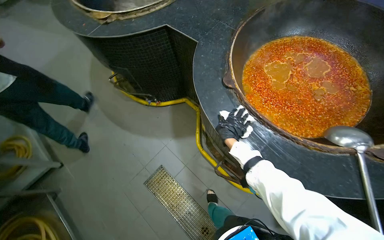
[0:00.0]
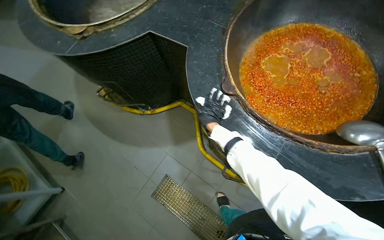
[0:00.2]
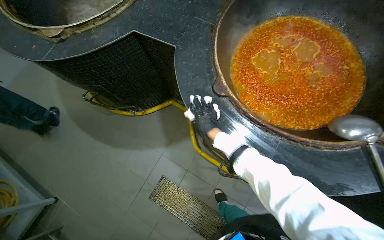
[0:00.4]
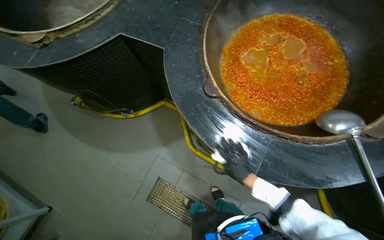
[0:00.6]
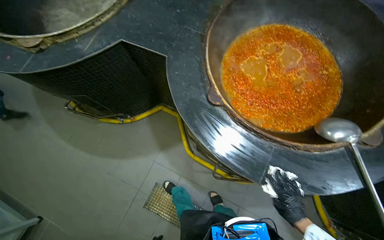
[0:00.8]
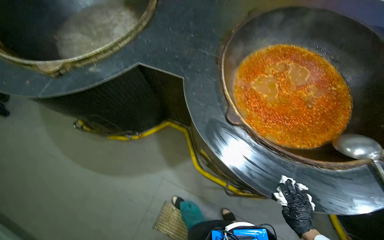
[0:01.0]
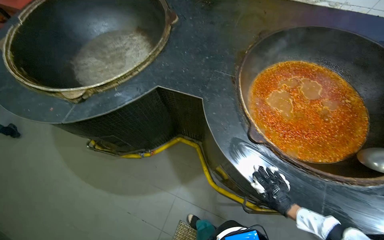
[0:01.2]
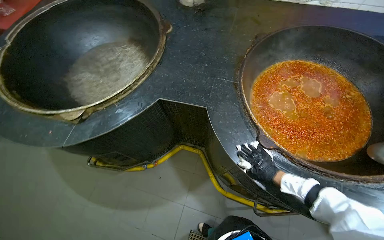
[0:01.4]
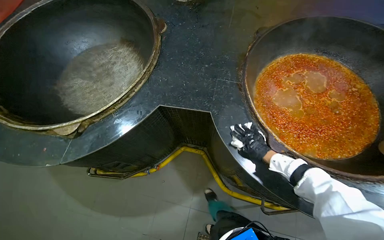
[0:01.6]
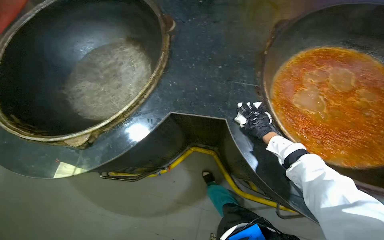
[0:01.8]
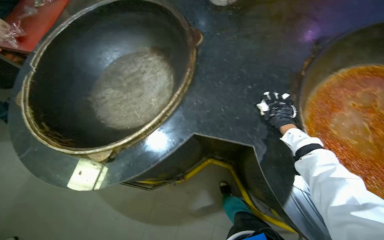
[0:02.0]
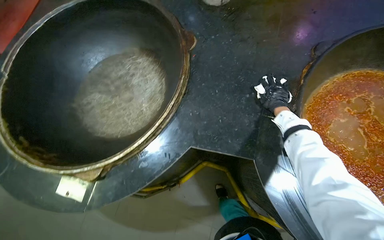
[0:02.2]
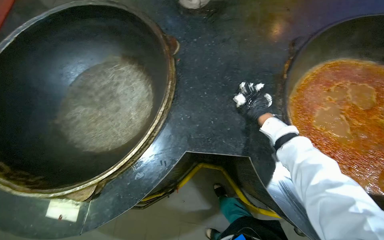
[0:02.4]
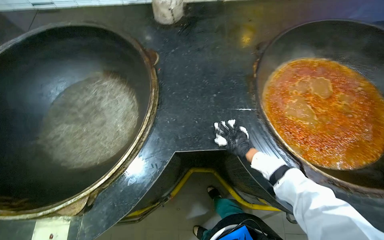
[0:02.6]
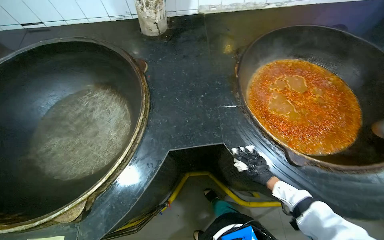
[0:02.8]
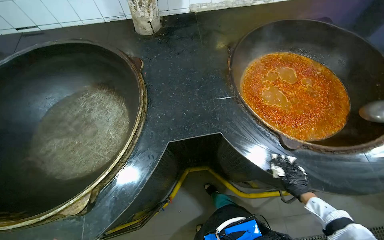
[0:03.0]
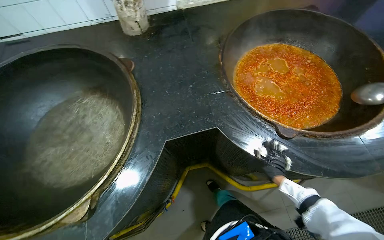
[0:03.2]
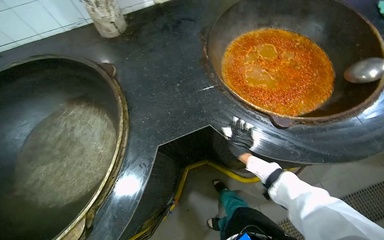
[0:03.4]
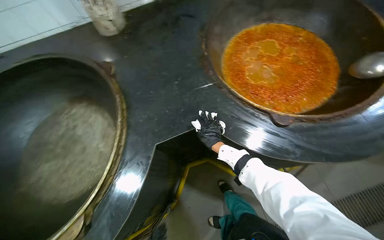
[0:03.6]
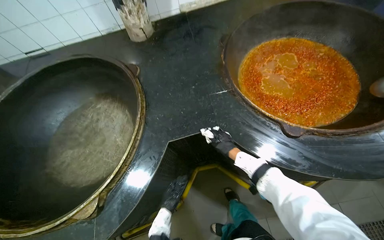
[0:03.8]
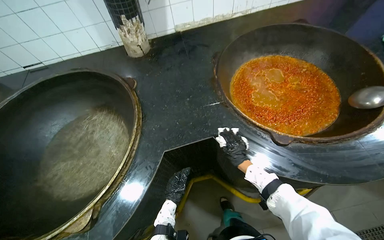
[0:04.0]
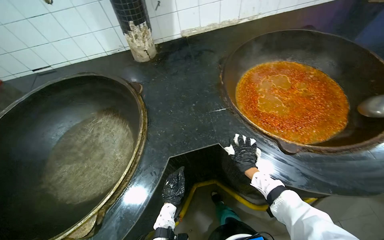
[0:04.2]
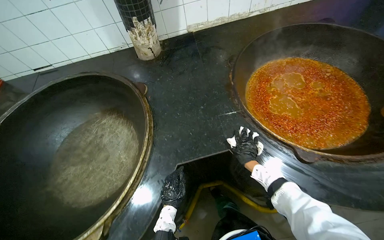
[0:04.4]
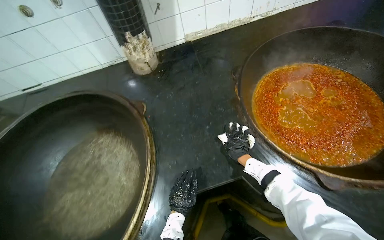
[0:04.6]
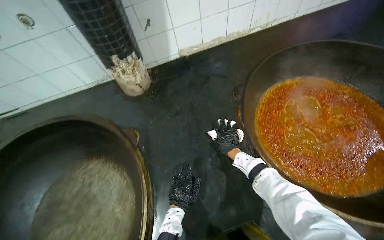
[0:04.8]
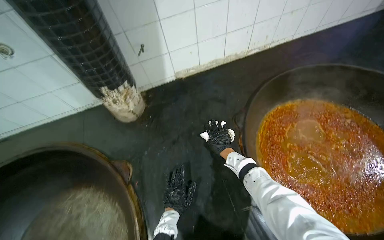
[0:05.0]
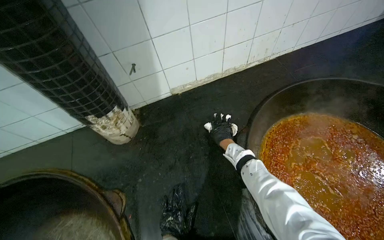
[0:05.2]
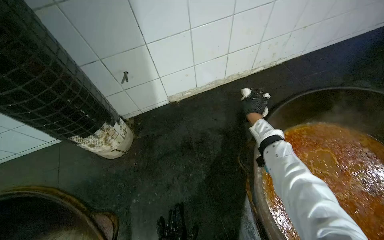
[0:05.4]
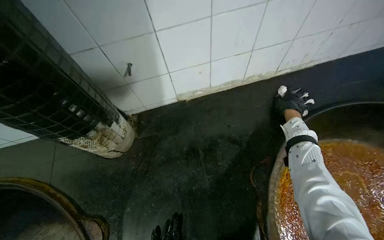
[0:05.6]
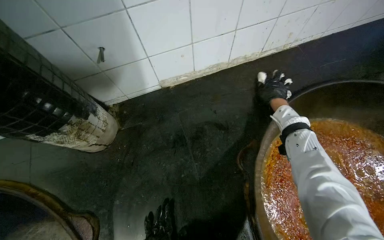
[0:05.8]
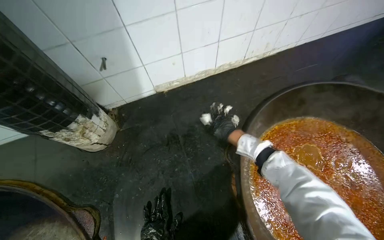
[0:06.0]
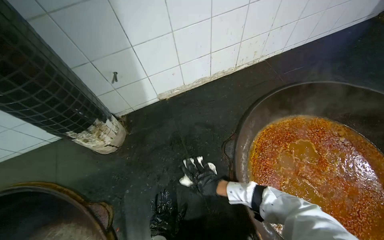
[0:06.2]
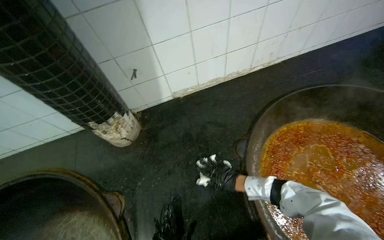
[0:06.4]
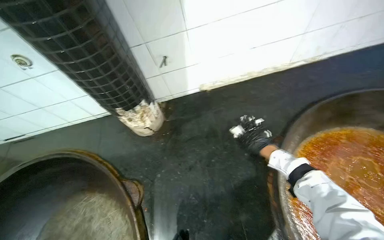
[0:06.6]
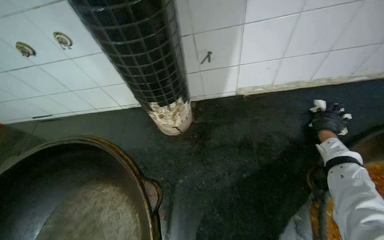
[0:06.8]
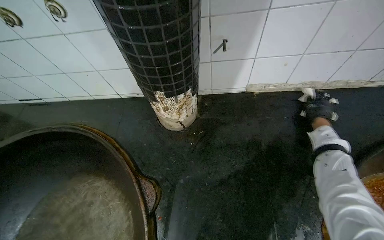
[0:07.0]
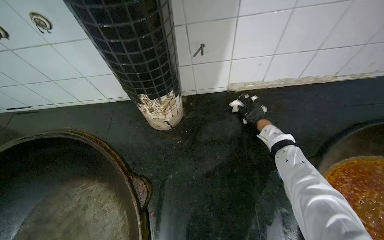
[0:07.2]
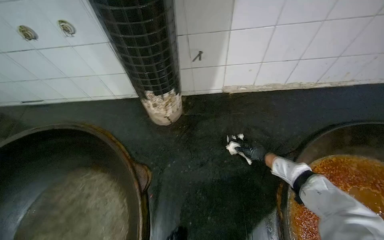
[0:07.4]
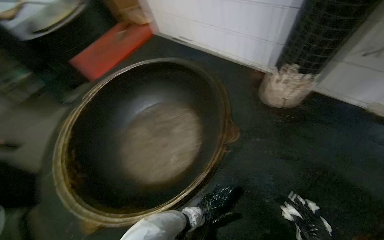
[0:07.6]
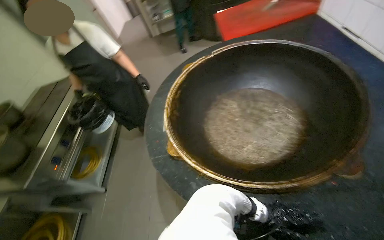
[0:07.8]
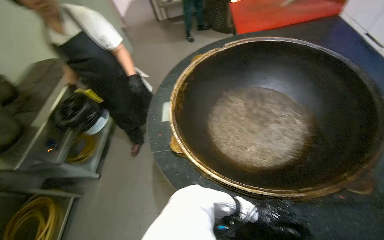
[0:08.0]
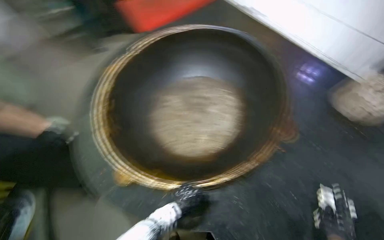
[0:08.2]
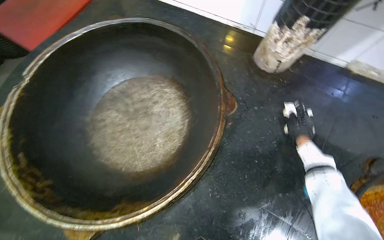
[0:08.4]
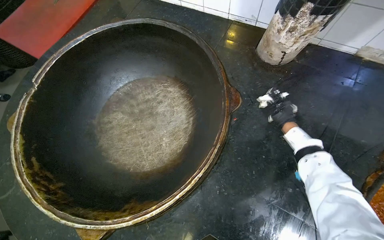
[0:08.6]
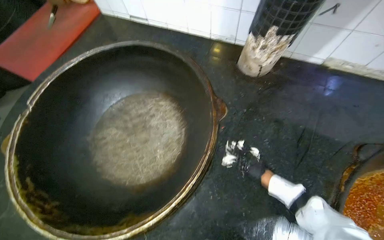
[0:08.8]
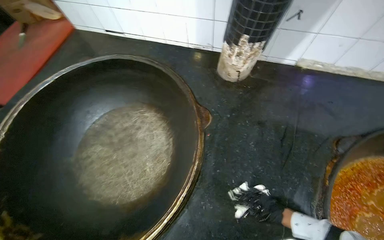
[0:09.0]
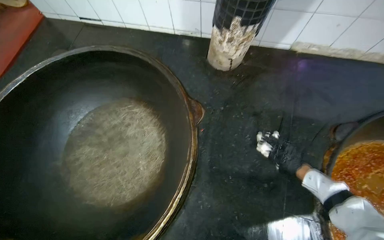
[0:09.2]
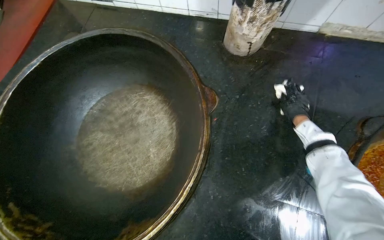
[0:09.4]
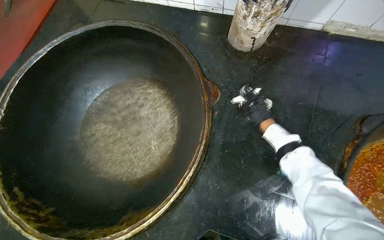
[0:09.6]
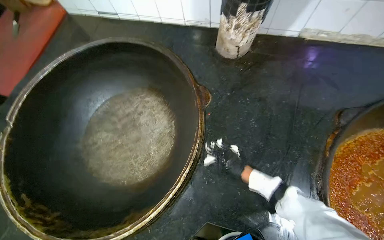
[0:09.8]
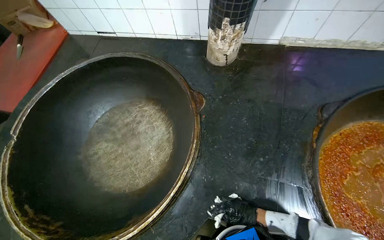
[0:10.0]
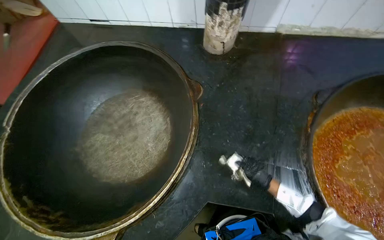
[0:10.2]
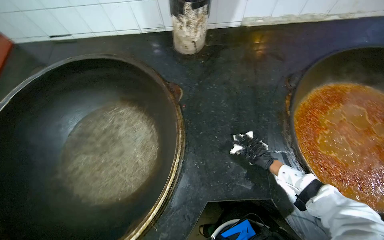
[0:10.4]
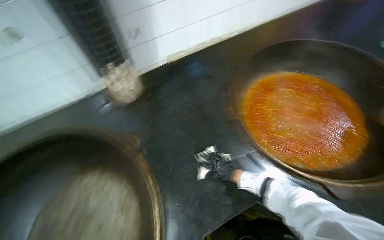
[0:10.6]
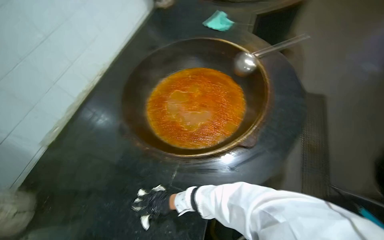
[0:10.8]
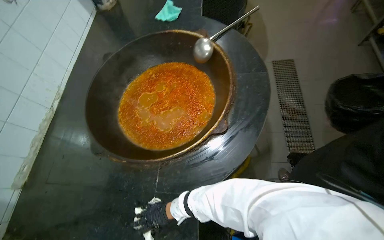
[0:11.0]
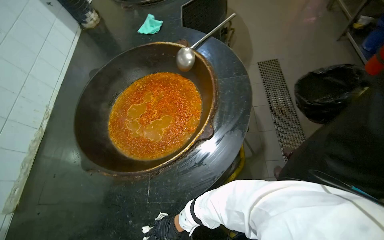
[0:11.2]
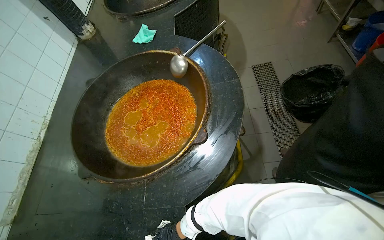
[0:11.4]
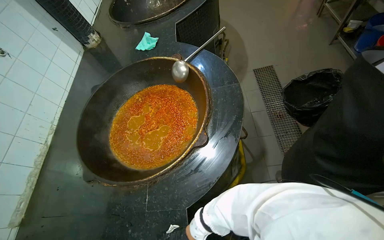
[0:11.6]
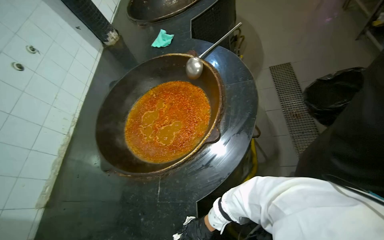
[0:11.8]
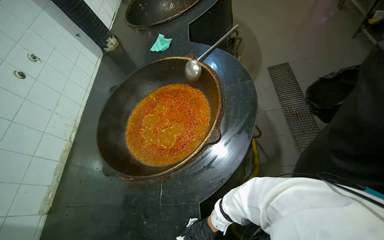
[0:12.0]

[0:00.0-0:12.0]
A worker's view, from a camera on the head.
Job: cleaning kitchen.
The whole recording: Wiping cooking area around pots. The worker wipes the cooking surface around the large pots with a cloth.
0:00.0 to 0:01.6: The camera travels some 50 cm. The wearer's head swings roughly 30 degrees to the right.
0:01.6 to 0:03.0: The right hand shifts approximately 10 cm down the picture.
0:03.0 to 0:04.4: The right hand moves to the left, up the picture and farther from the camera, some 25 cm.
0:04.4 to 0:06.0: The camera travels approximately 70 cm.
0:06.0 to 0:07.6: The wearer's head swings about 50 degrees to the left.
0:10.4 to 0:12.0: The scene rotates counterclockwise by approximately 50 degrees.

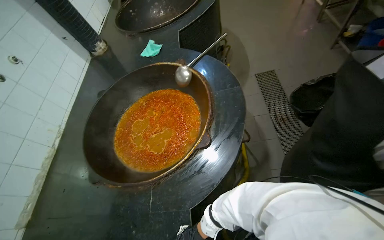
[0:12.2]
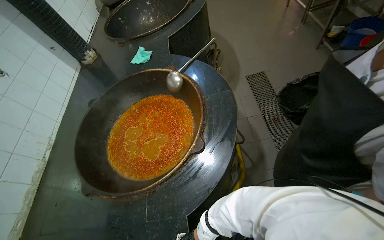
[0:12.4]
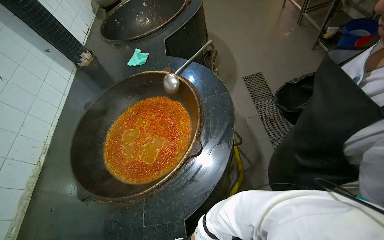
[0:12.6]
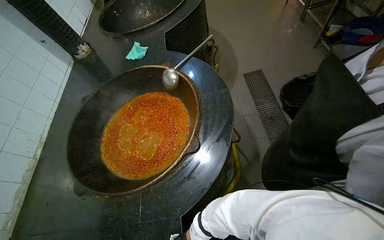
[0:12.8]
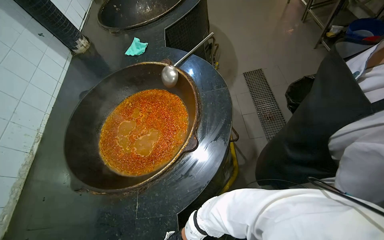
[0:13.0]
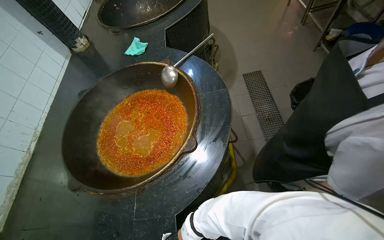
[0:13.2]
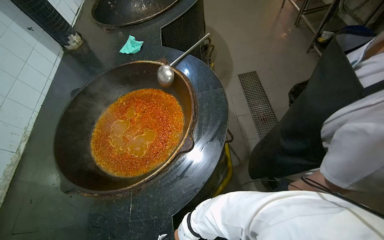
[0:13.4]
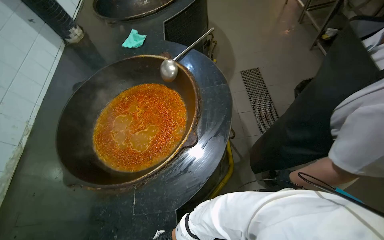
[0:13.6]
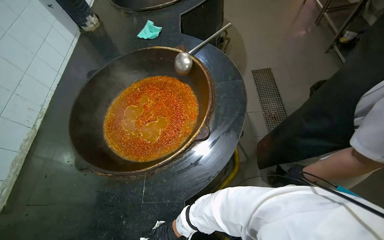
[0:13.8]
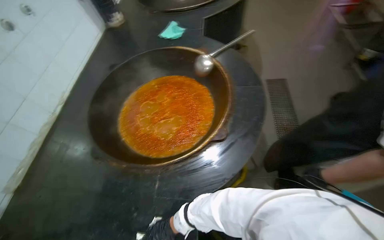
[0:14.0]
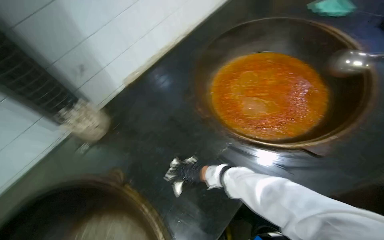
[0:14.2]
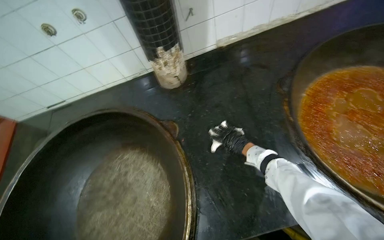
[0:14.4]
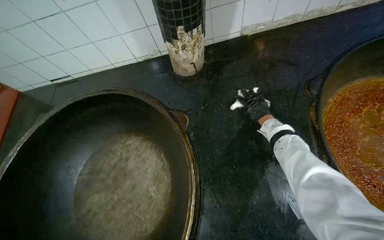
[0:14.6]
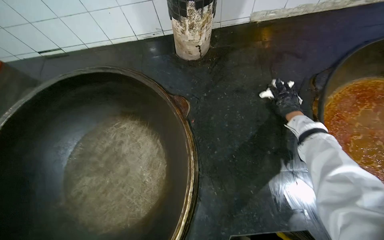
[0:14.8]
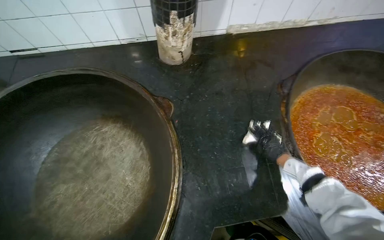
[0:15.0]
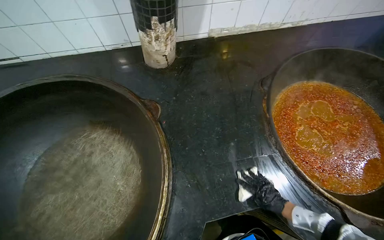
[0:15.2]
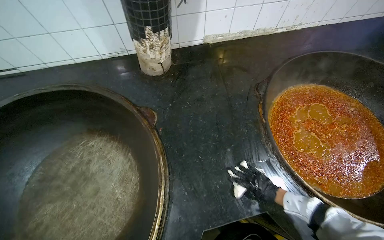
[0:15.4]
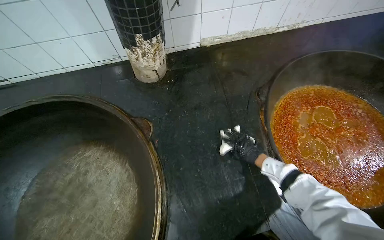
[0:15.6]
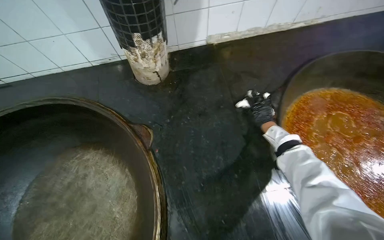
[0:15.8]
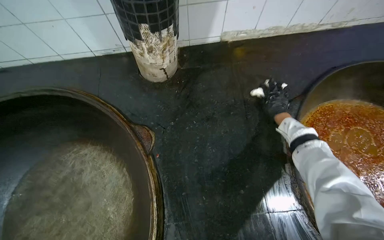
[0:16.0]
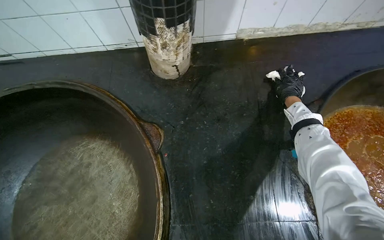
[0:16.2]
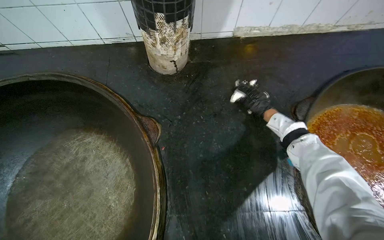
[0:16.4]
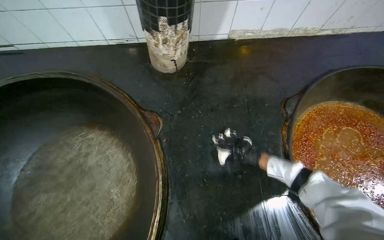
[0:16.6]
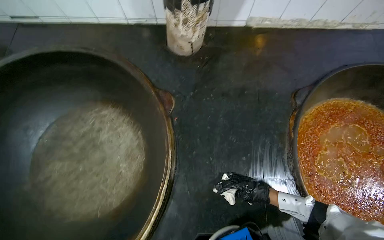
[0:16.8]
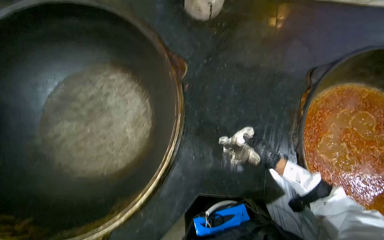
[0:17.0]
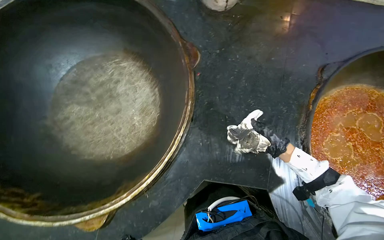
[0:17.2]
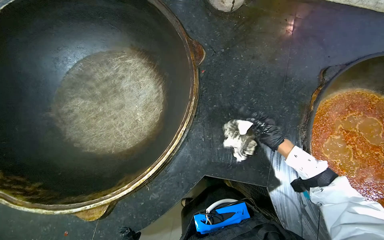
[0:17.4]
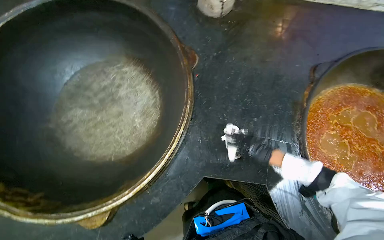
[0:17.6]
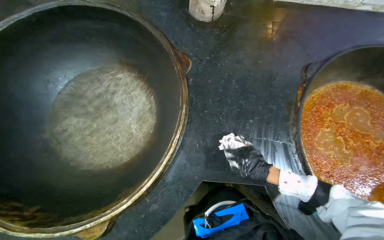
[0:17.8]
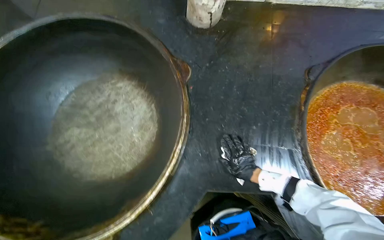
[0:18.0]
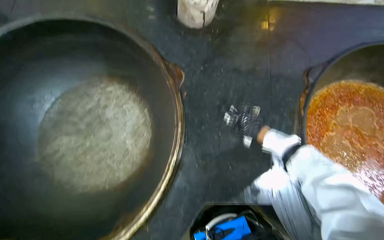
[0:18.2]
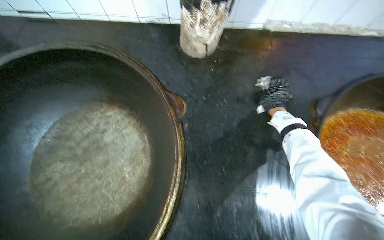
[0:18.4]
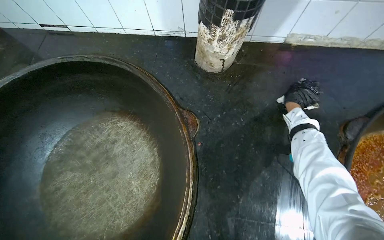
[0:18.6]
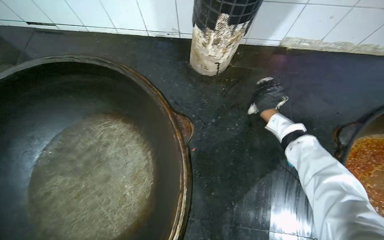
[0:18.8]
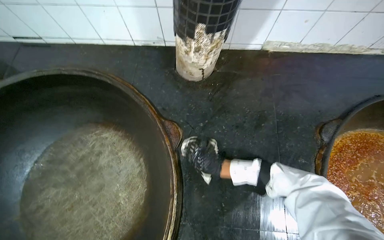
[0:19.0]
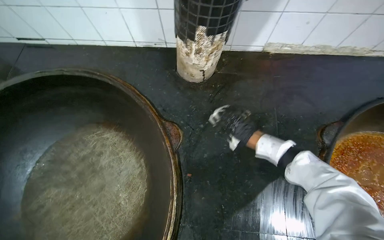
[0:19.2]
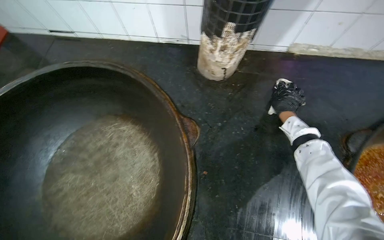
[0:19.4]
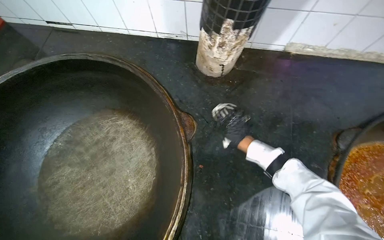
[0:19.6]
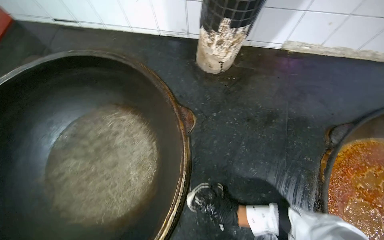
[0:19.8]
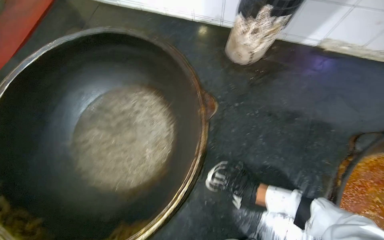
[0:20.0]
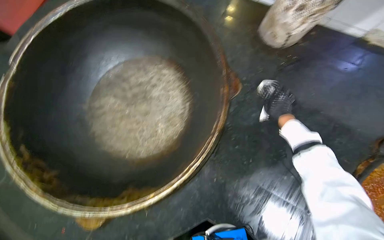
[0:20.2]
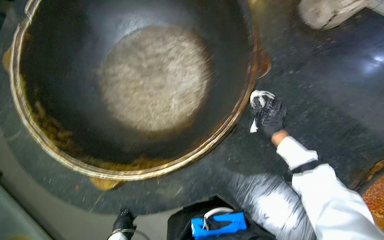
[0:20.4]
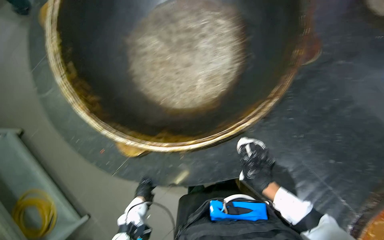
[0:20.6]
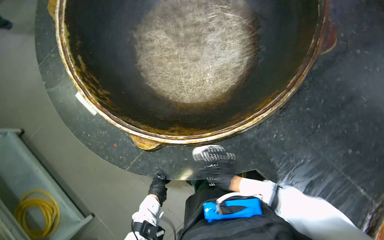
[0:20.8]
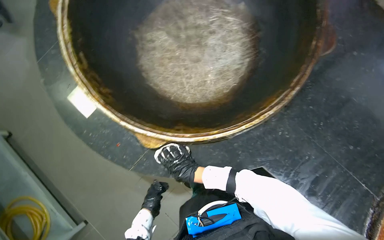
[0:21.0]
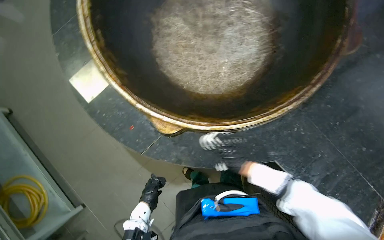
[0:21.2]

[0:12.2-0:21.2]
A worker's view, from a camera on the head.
Job: cleaning kitchen.
The whole recording: Wiping cooking area around pots. The worker wipes the cooking surface around the large pots with a cloth.
0:13.8 to 0:15.2: The head travels roughly 60 cm. Everything in view rotates some 45 degrees clockwise.
0:15.2 to 0:16.6: The right hand shifts roughly 30 cm up the picture and farther from the camera.
0:18.2 to 0:19.8: The right hand goes up and down the picture, roughly 35 cm each way, reversing 3 times.
0:19.8 to 0:21.2: The camera travels approximately 50 cm. The view tips downward by roughly 20 degrees. Everything in view rotates some 35 degrees clockwise.
